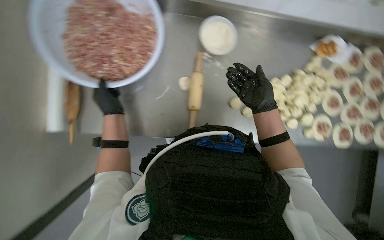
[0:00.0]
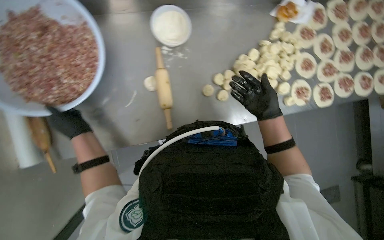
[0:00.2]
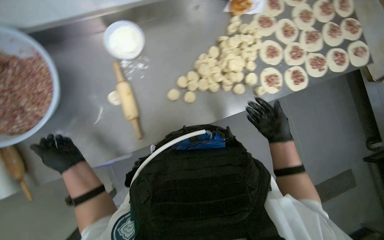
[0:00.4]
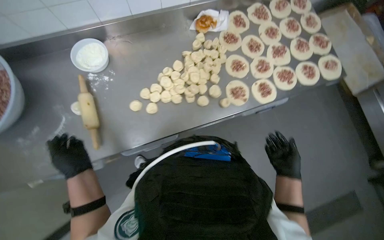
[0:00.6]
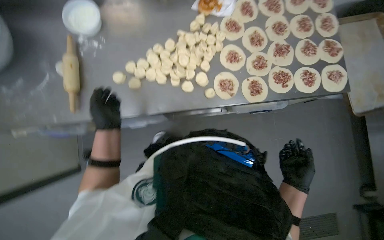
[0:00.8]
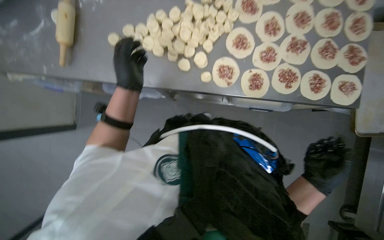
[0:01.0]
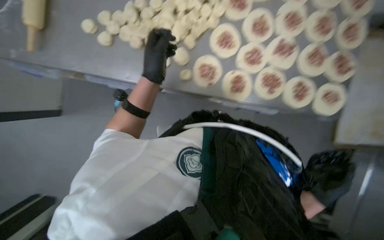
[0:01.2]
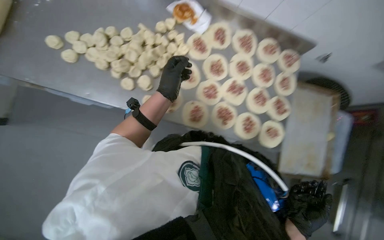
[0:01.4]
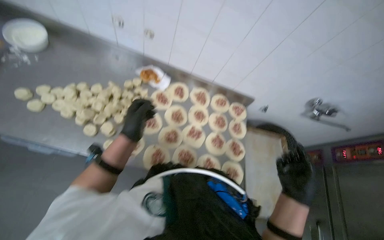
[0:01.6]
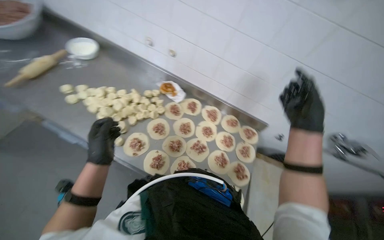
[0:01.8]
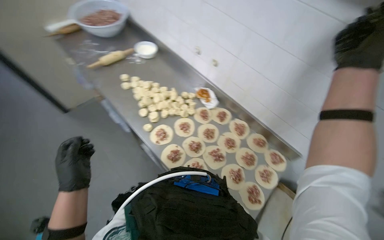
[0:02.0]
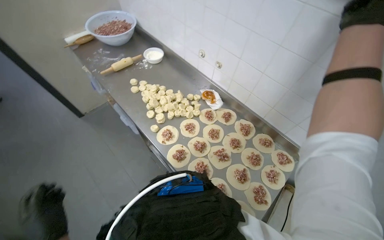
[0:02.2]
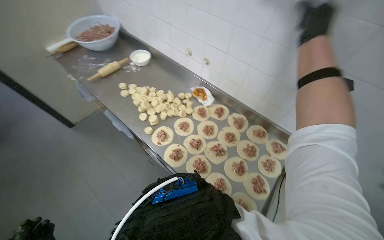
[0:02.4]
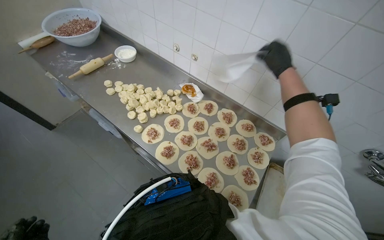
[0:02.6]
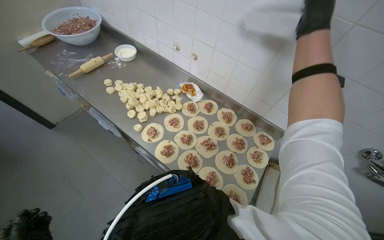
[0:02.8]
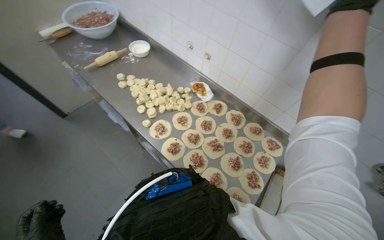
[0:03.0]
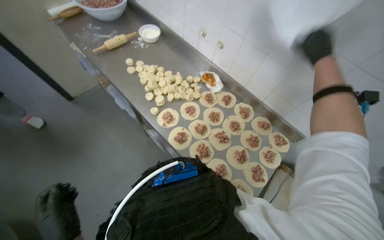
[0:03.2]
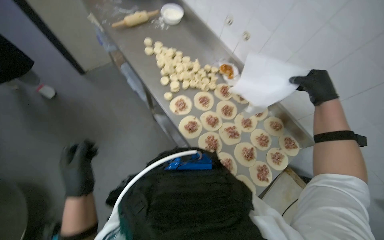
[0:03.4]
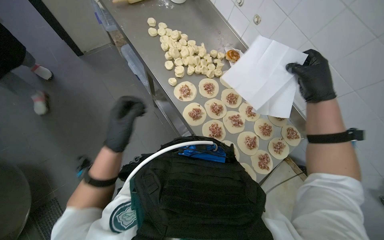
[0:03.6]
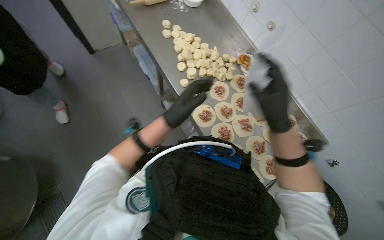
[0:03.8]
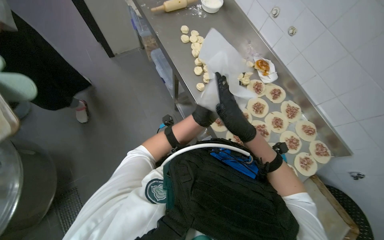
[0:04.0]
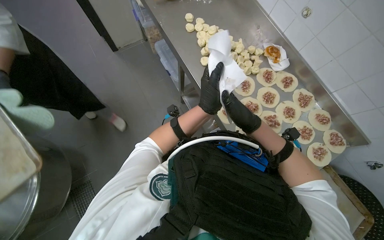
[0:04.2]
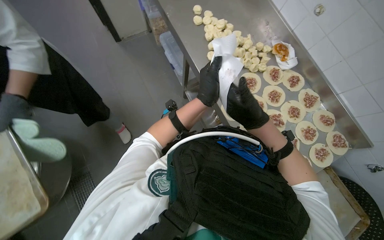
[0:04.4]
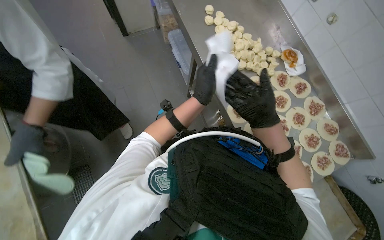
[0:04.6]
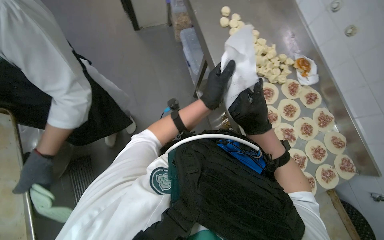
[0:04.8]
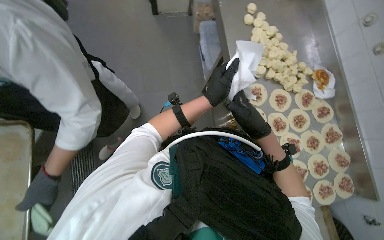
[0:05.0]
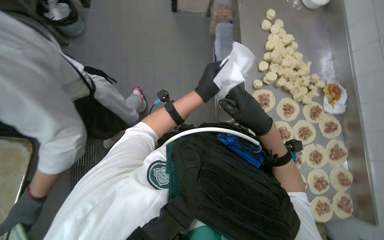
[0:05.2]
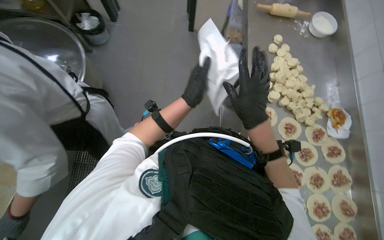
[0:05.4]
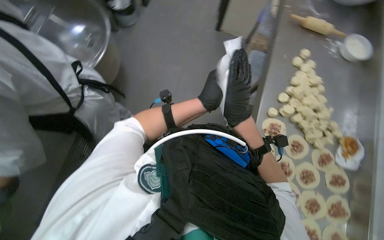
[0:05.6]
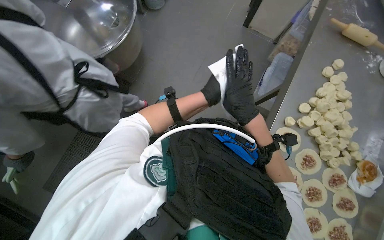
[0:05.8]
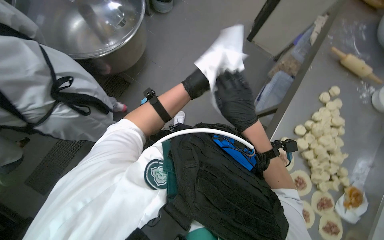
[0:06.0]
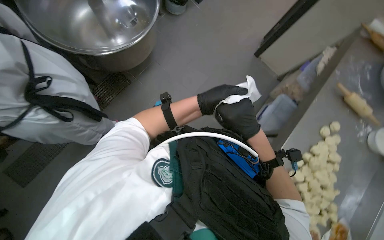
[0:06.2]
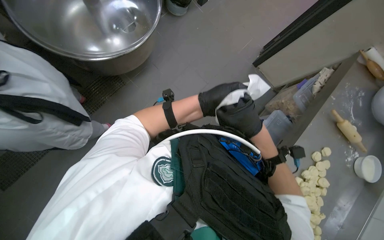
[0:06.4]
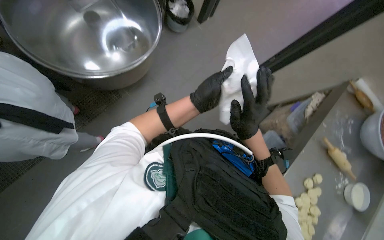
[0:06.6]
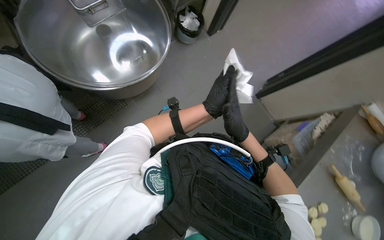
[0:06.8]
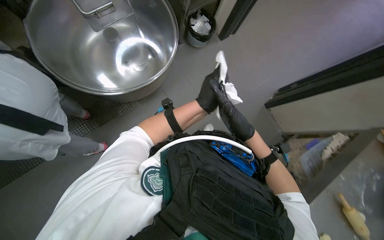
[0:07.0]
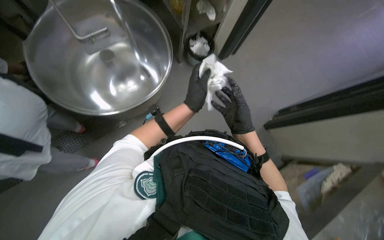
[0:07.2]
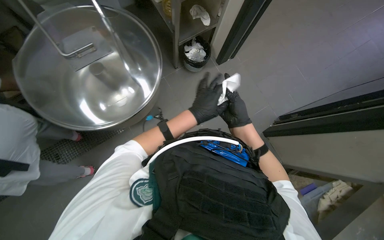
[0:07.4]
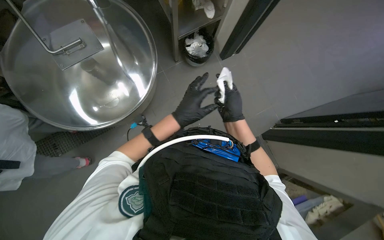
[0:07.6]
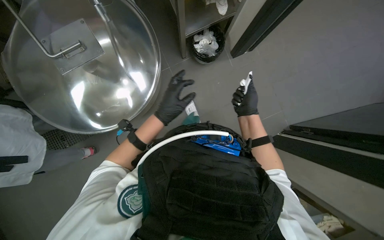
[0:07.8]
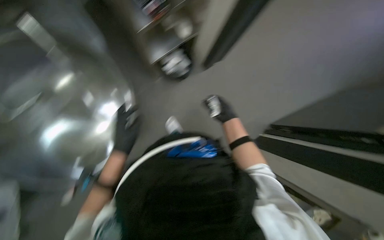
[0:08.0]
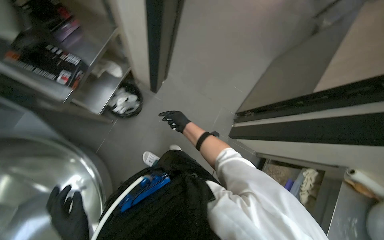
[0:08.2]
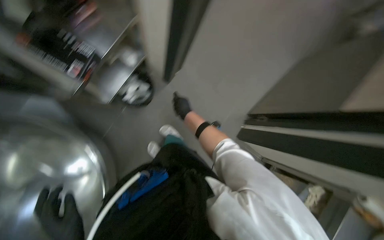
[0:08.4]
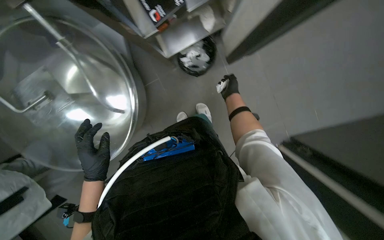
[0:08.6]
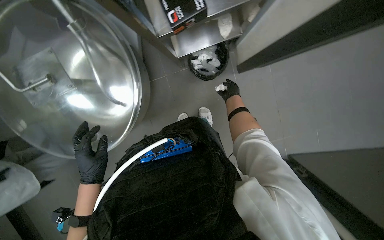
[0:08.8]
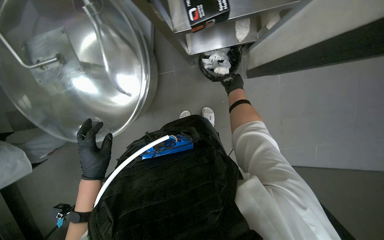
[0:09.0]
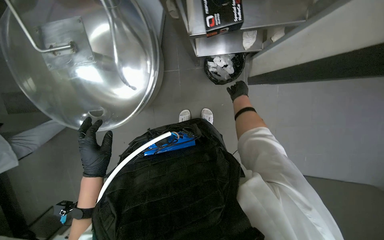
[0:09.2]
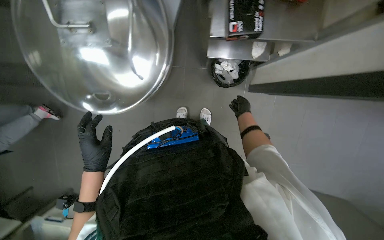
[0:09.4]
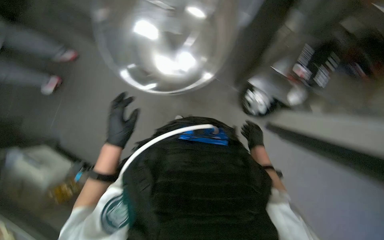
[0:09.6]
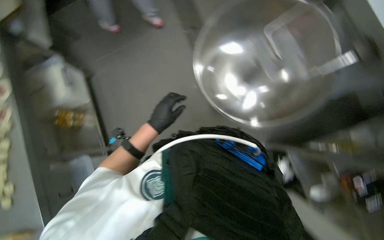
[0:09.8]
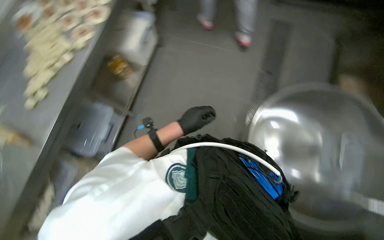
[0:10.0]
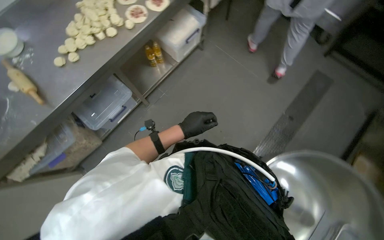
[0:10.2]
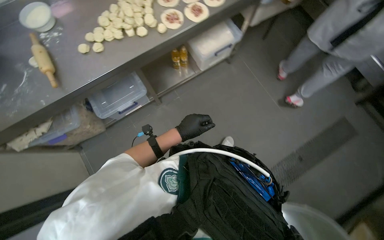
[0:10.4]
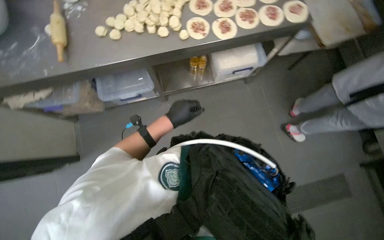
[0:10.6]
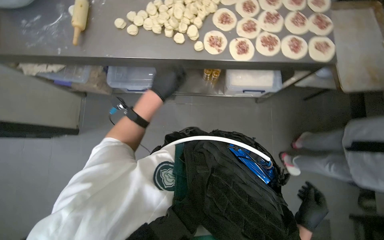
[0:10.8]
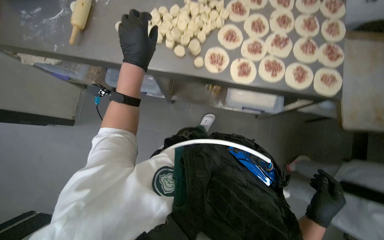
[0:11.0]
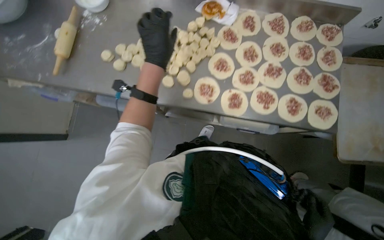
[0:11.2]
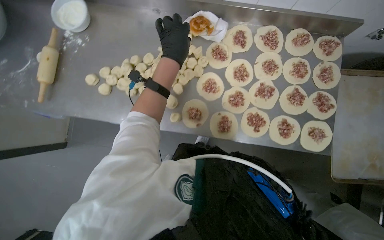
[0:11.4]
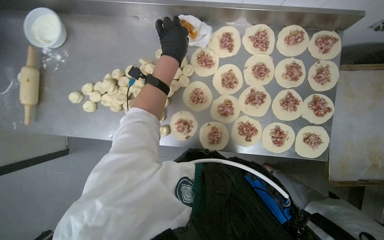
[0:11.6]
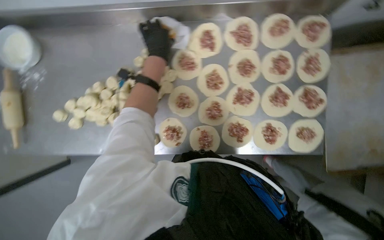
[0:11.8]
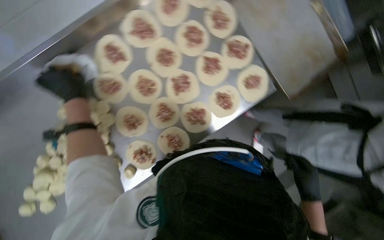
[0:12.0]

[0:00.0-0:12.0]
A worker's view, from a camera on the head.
Job: preparing food.
The whole recording: Adding meat filling to dough circles. The worker scoops meat filling from a bowl and places it onto the flattened dough circles.
0:00.0 to 0:01.6: The head travels about 80 cm. The camera pitches upward, by about 15 degrees.
0:01.6 to 0:03.0: The wearer looks about 30 degrees further to the left. The camera pitches upward, by some 15 degrees.
0:03.0 to 0:04.4: The view tilts roughly 15 degrees downward.
0:04.4 to 0:06.0: The scene rotates clockwise by roughly 60 degrees.
0:06.0 to 0:07.6: The view tips upward by some 15 degrees. The scene turns roughly 35 degrees clockwise in the picture.
0:09.0 to 0:10.4: The scene turns some 85 degrees clockwise in the picture.
0:10.4 to 0:12.0: The camera is carried roughly 1 m. The camera pitches downward, by some 15 degrees.

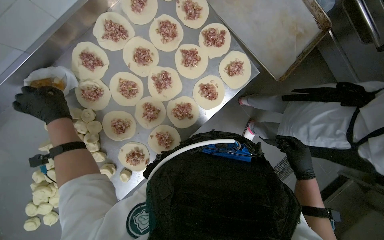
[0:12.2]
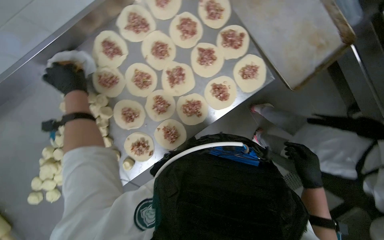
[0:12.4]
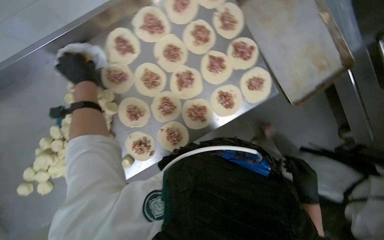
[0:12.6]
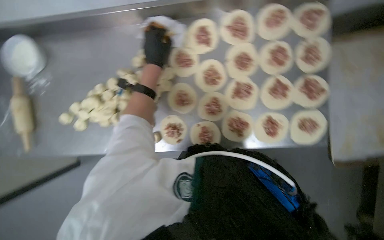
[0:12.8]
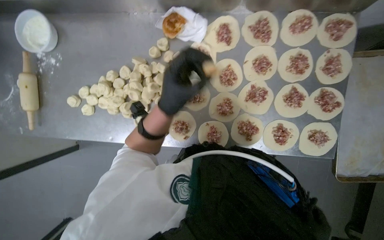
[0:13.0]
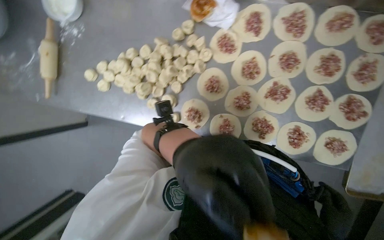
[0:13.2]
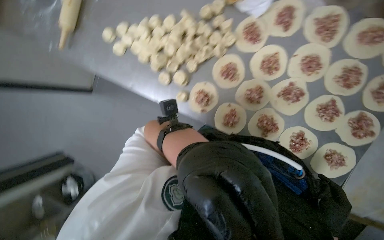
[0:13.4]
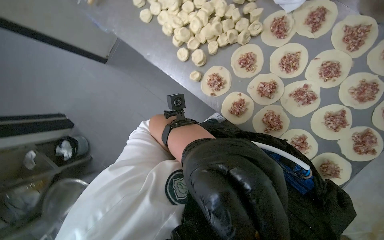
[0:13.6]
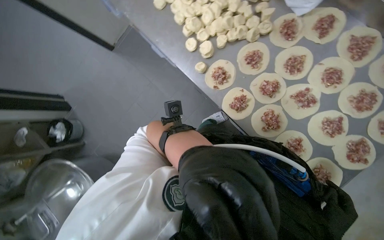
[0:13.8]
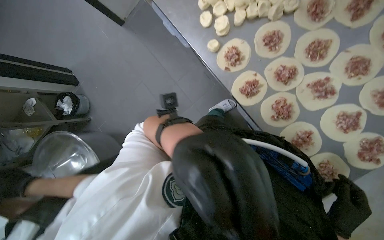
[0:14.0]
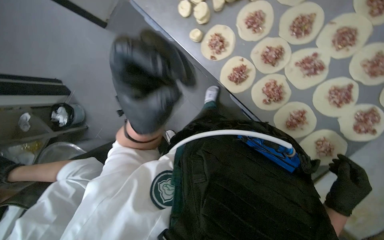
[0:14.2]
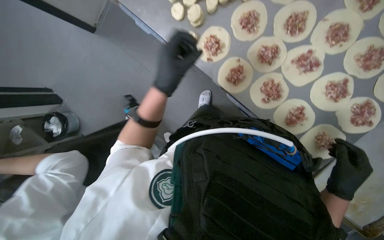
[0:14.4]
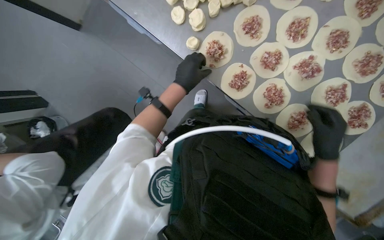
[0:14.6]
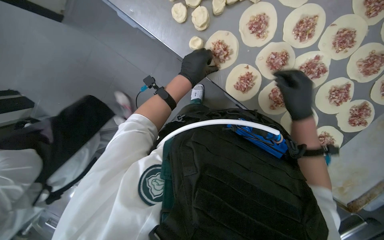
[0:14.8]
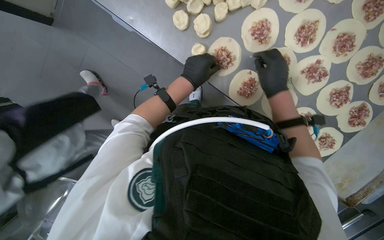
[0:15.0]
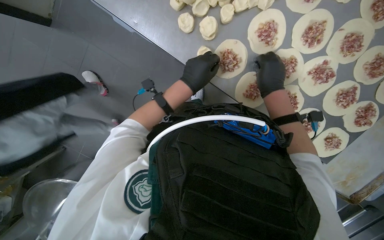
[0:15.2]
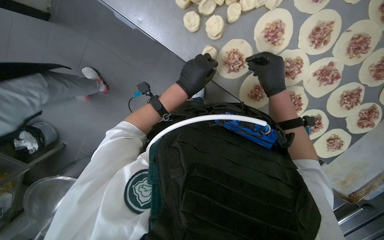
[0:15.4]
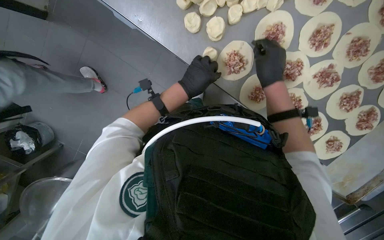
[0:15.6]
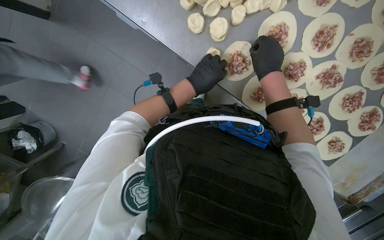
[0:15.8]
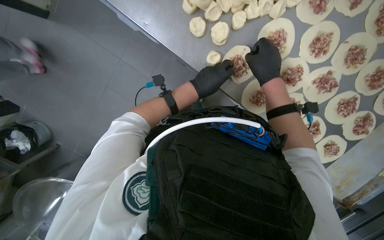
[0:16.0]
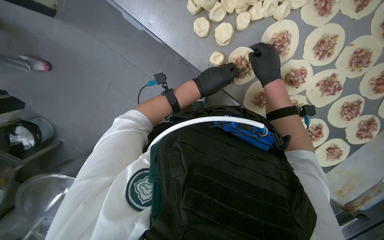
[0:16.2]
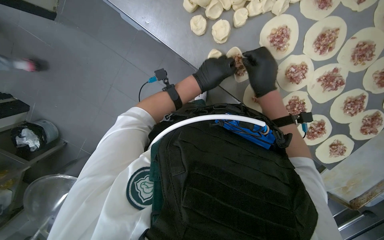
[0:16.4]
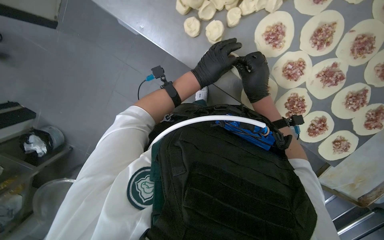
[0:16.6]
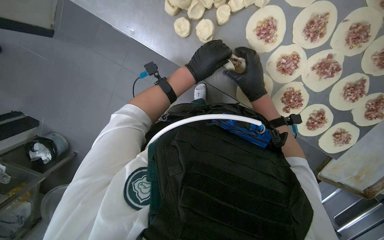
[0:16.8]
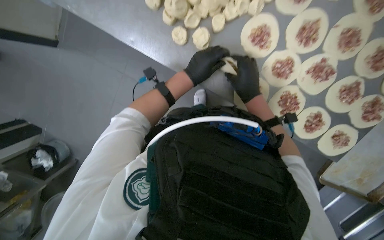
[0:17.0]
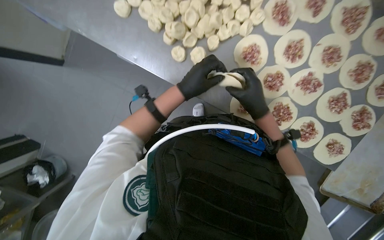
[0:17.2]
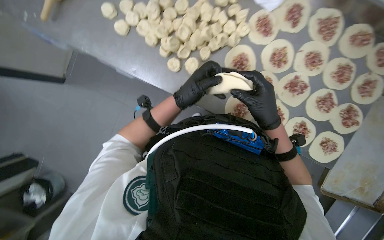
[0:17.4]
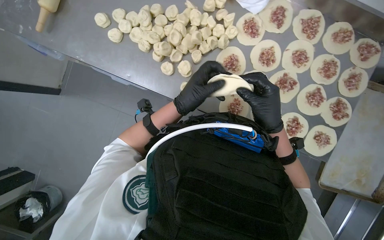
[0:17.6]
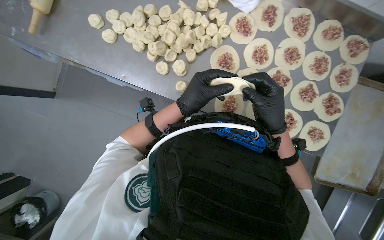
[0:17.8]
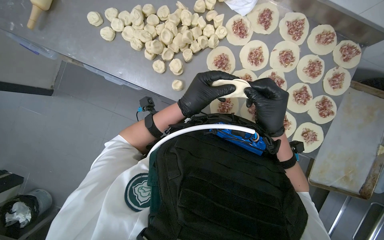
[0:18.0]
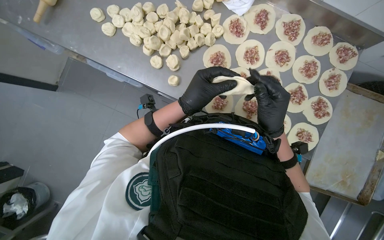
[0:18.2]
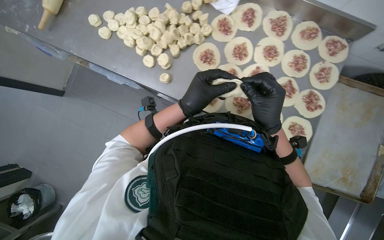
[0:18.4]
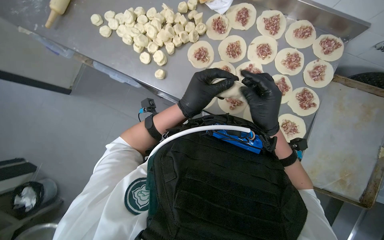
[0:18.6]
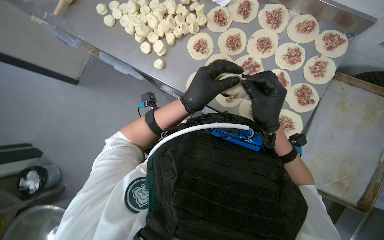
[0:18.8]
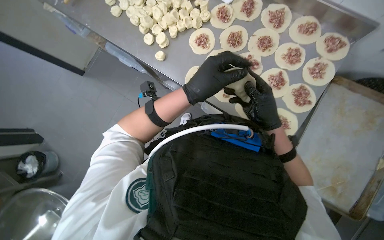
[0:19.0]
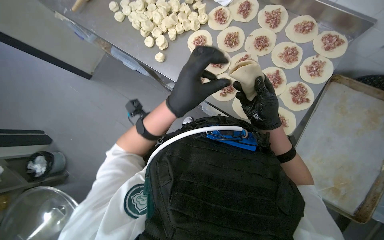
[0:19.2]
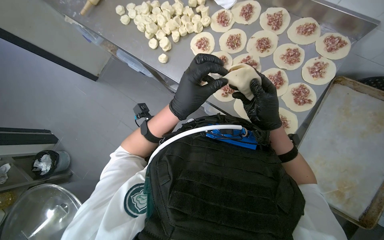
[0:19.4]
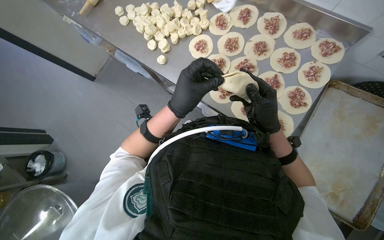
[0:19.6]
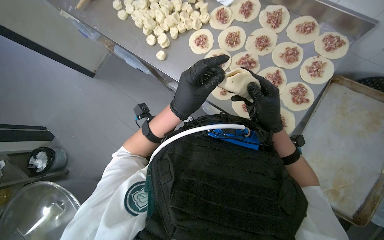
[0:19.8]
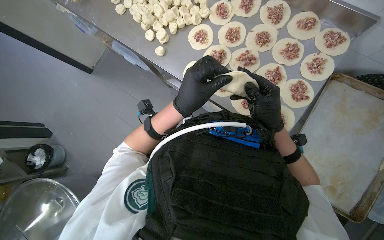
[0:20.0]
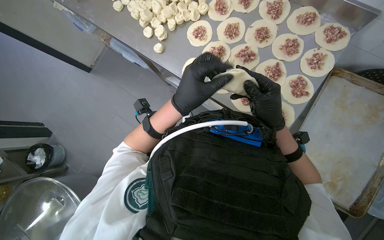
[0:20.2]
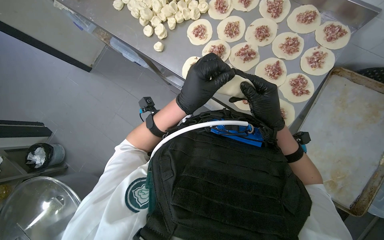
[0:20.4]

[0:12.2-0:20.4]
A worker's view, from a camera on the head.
Job: preparing food.
The whole recording: Adding meat filling to dough circles. The worker scoops meat filling from a bowl and places it onto the flattened dough circles.
0:12.2 to 0:13.8: The wearer looks some 90 degrees further to the left.
0:15.4 to 0:17.2: The hands make small movements and keep their place.
0:17.2 to 0:18.8: The camera pitches upward, by about 15 degrees. The hands both shift nearer to the camera by approximately 15 cm.
